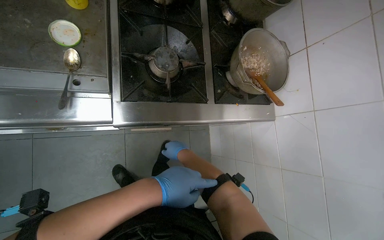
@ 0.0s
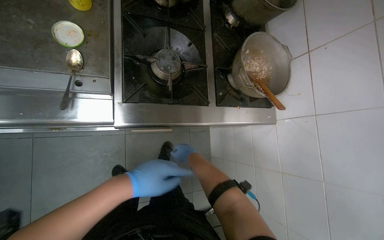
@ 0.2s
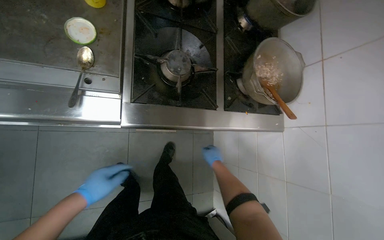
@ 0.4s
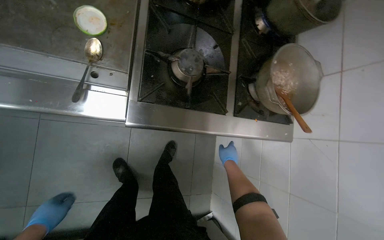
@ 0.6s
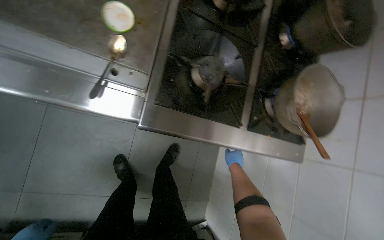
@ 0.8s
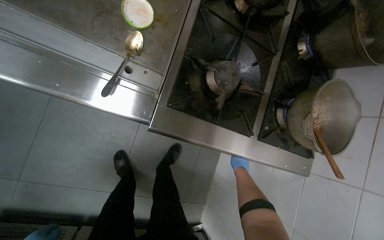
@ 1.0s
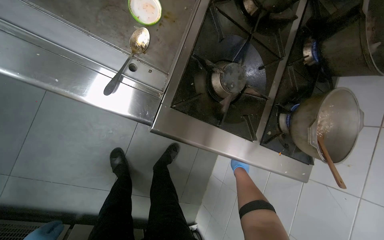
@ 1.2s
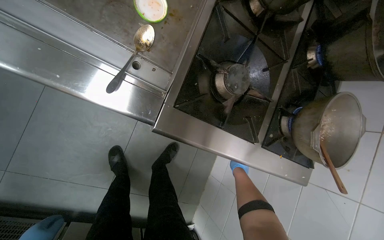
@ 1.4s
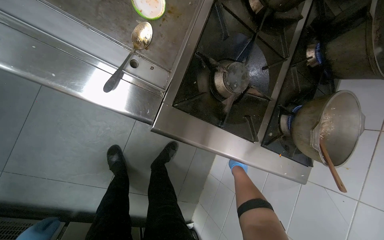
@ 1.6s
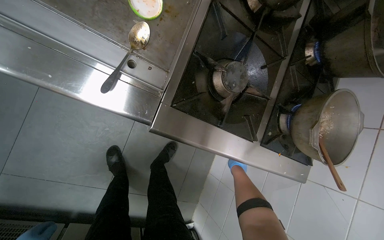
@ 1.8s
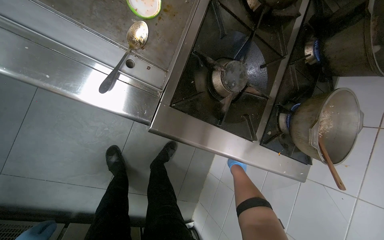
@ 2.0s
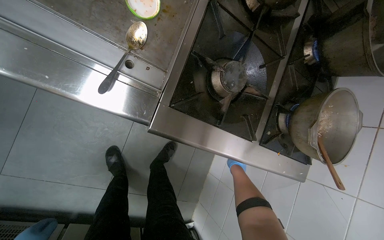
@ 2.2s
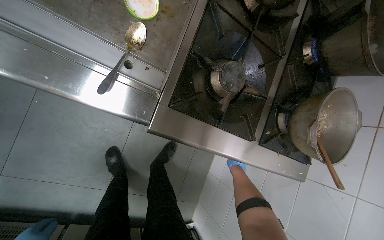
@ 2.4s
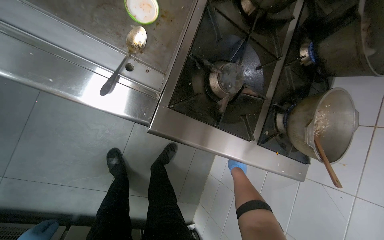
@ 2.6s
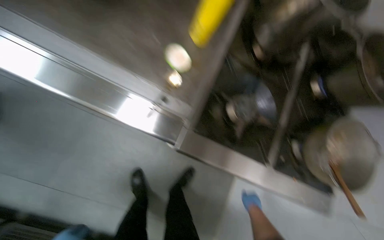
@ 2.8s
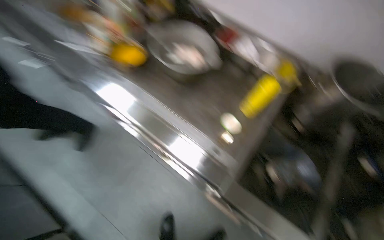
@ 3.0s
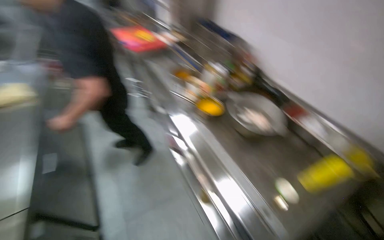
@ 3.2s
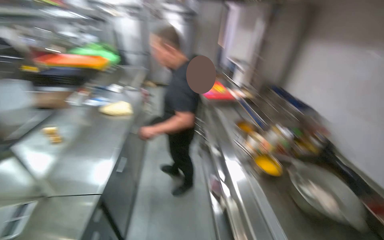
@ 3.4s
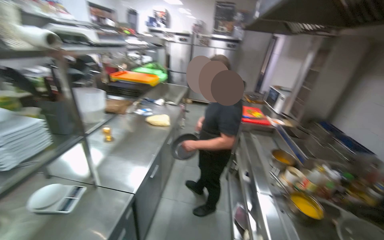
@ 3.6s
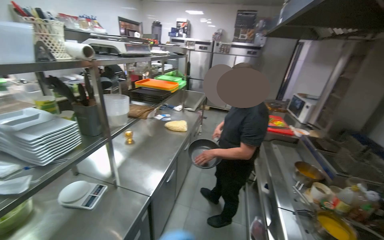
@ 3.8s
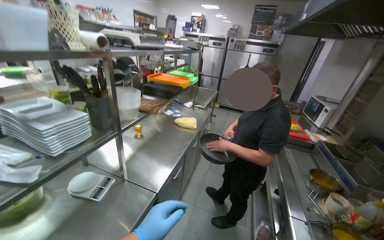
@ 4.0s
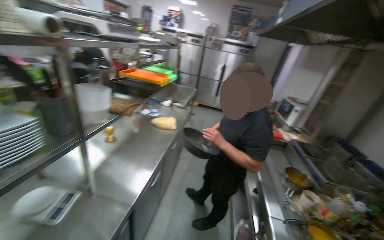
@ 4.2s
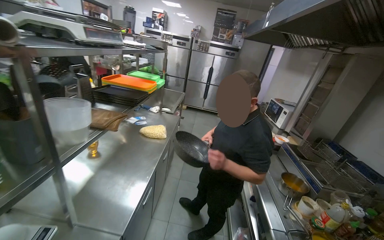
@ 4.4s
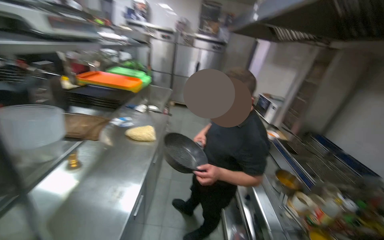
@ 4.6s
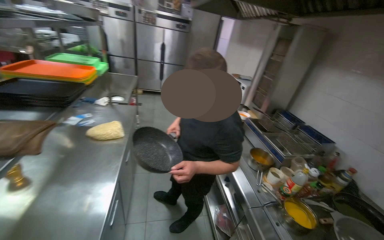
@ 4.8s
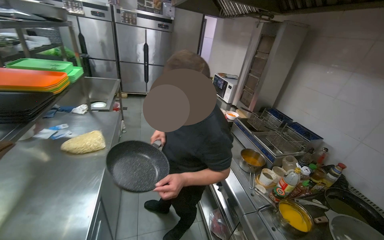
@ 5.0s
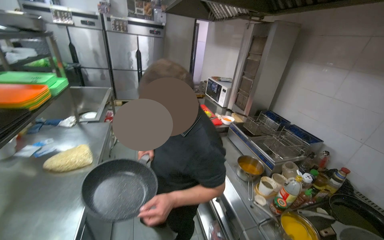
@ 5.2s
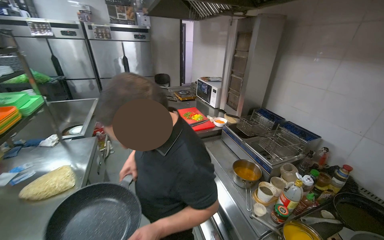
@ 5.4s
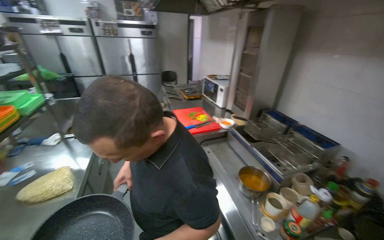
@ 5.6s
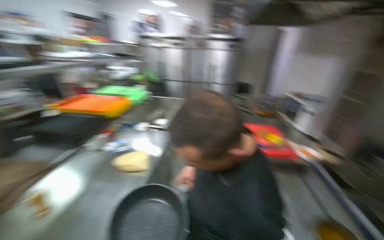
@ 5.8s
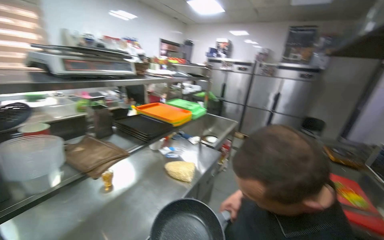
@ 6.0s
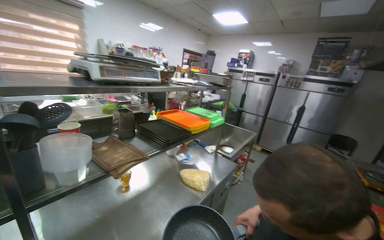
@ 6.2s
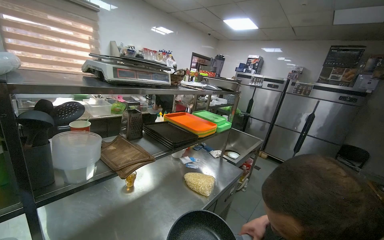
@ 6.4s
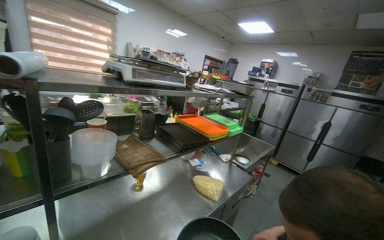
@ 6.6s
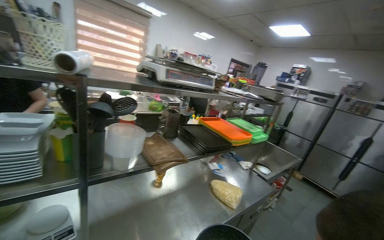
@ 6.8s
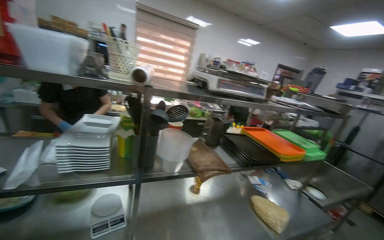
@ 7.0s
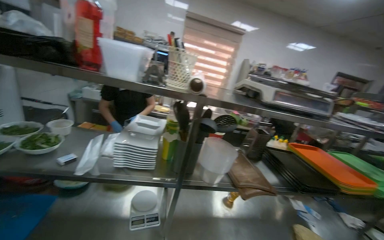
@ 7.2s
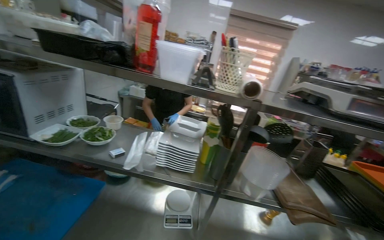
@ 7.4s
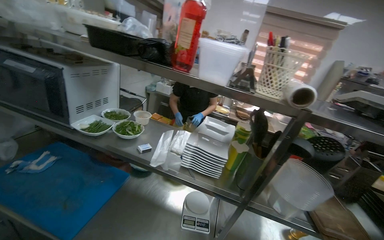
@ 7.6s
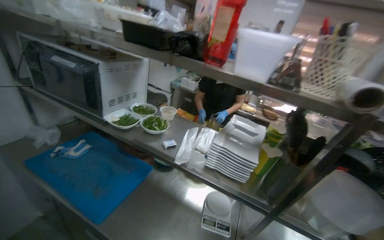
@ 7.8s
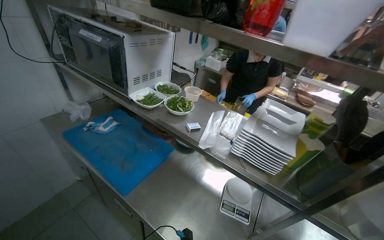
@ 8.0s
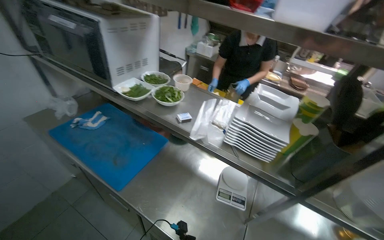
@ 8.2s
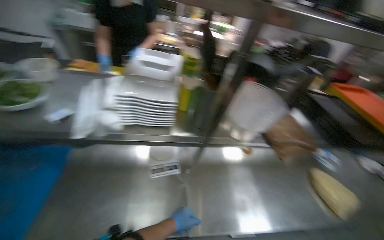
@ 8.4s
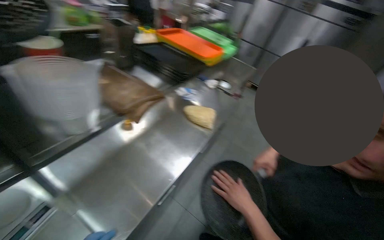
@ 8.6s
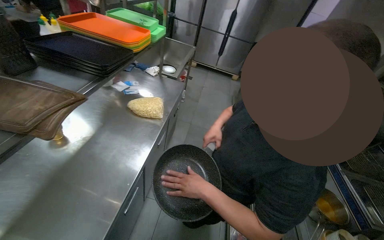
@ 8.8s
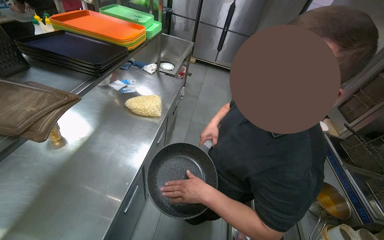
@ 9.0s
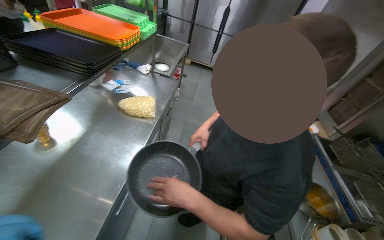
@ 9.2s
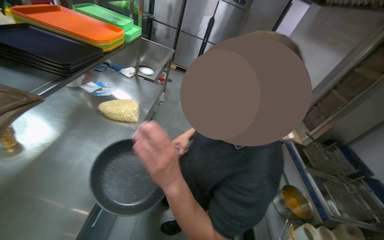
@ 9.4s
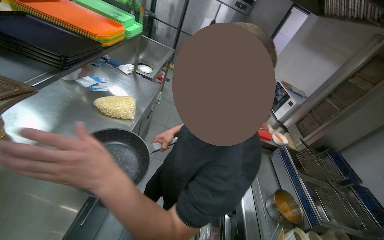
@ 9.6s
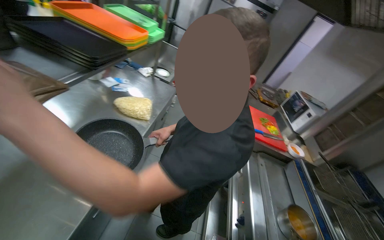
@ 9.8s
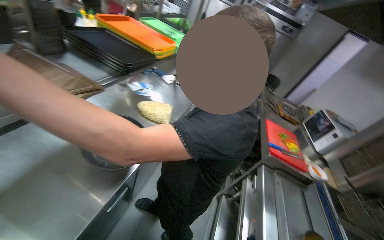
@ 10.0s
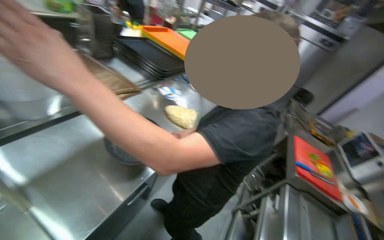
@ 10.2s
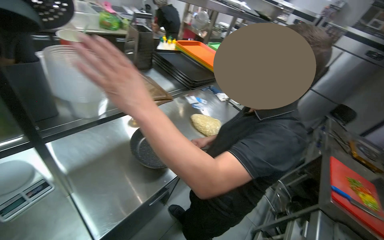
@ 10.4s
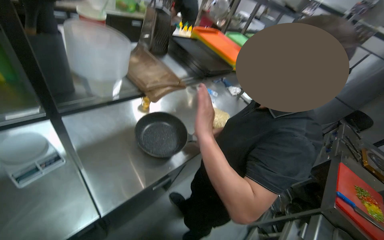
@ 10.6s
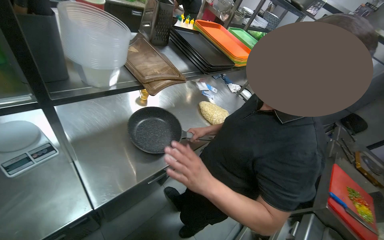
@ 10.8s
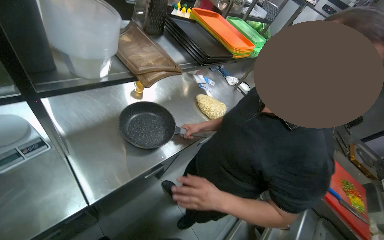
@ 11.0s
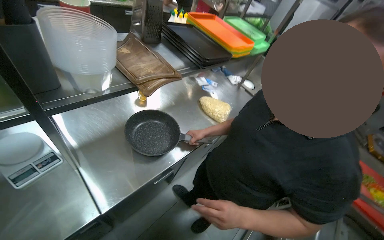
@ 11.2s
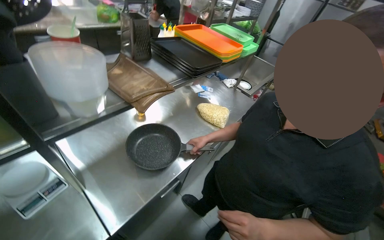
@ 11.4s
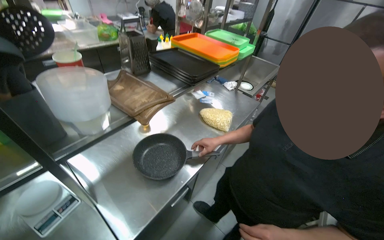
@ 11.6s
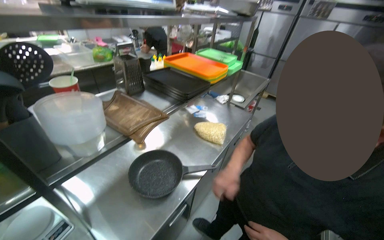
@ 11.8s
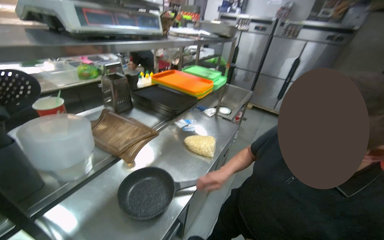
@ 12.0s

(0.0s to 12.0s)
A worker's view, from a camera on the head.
Job: cooking food.
The whole recording: Adding ingredients and stirring food. The worker stirs food in a pot on the stove, occasionally pausing.
0.0s - 1.6s: The scene turns roughly 25 degrees clockwise in the picture. The right hand shifts about 20 cm farther from the camera and to the right.
1.6s - 3.0s: The view swings roughly 20 degrees to the left. The view tips upward by roughly 30 degrees.
3.0s - 4.4s: The wearer moves roughly 50 cm. The head turns to the left by some 65 degrees. The camera pitches upward, by about 40 degrees.
4.4s - 6.0s: The head travels roughly 40 cm. The camera is aimed about 25 degrees further to the left.
6.0s - 7.6s: The head turns to the left by some 75 degrees.
7.6s - 9.0s: The wearer's head swings roughly 95 degrees to the right. The view tips downward by some 40 degrees.
9.0s - 10.4s: The head turns to the left by approximately 30 degrees. The camera pitches upward, by some 15 degrees.

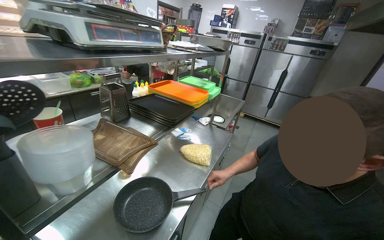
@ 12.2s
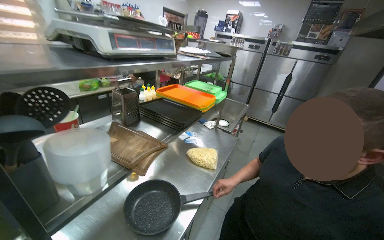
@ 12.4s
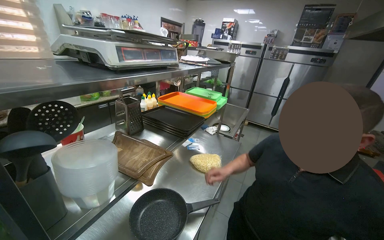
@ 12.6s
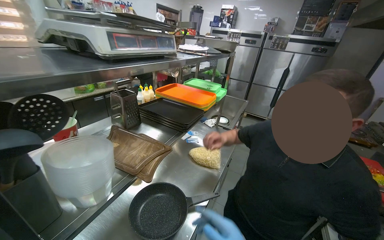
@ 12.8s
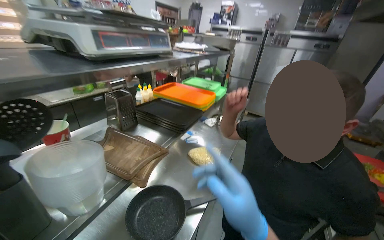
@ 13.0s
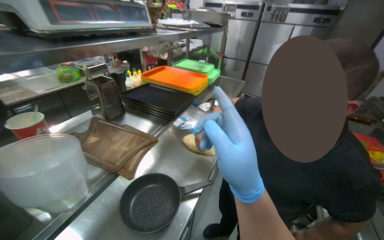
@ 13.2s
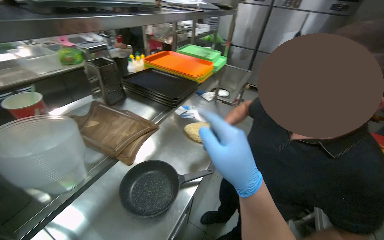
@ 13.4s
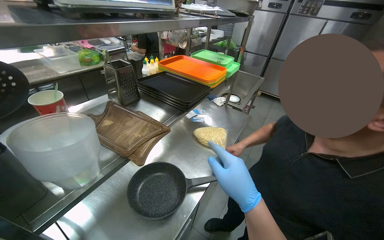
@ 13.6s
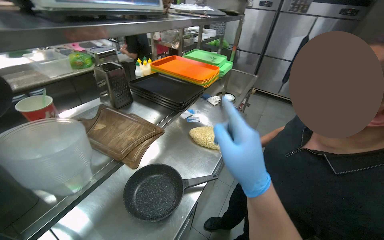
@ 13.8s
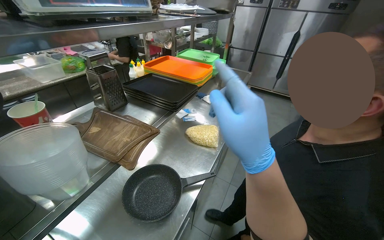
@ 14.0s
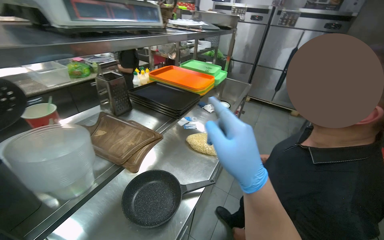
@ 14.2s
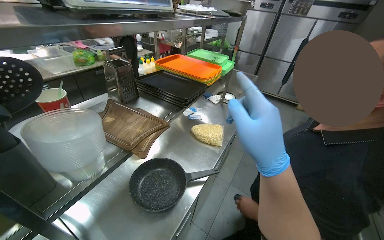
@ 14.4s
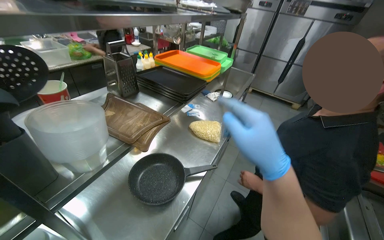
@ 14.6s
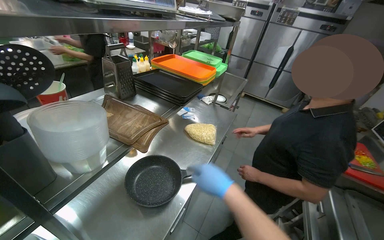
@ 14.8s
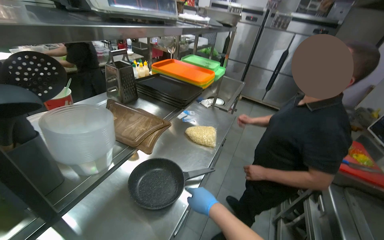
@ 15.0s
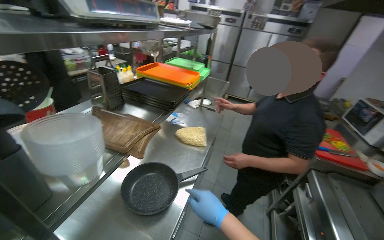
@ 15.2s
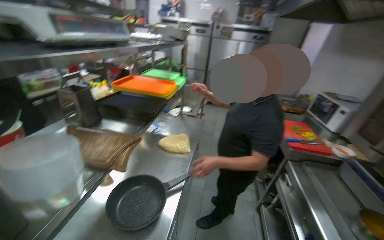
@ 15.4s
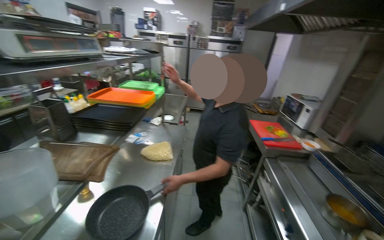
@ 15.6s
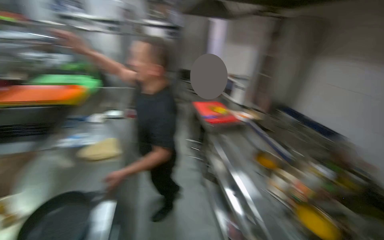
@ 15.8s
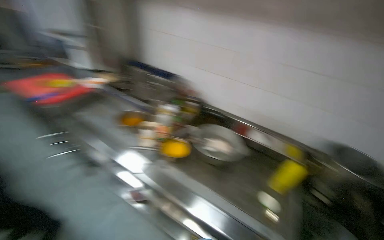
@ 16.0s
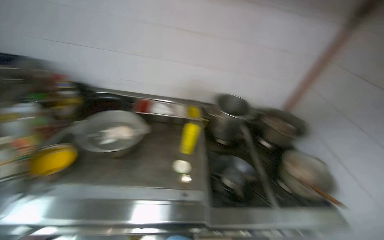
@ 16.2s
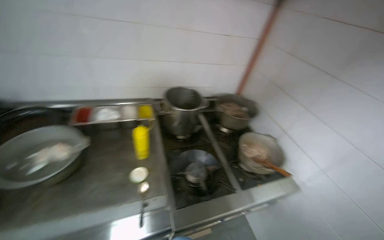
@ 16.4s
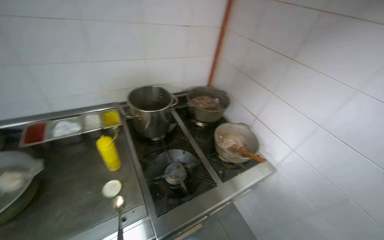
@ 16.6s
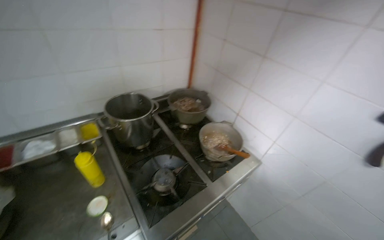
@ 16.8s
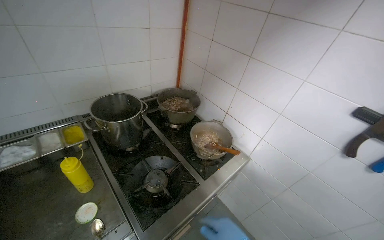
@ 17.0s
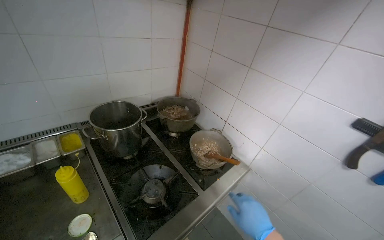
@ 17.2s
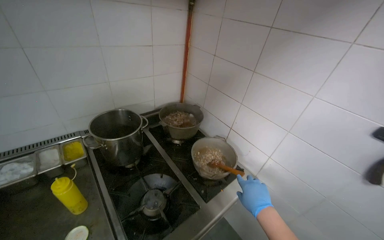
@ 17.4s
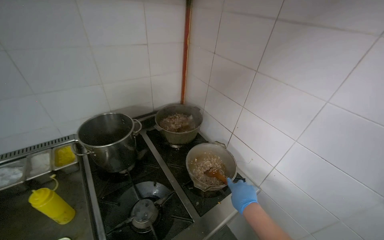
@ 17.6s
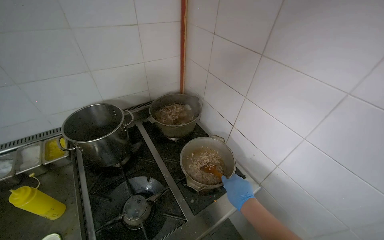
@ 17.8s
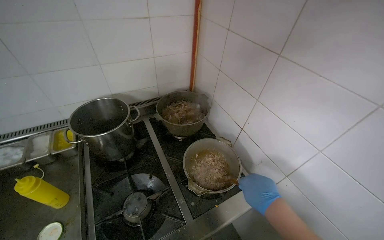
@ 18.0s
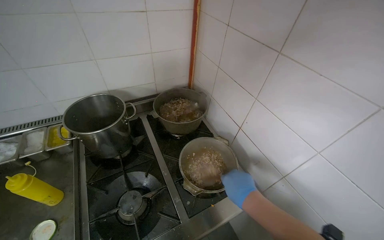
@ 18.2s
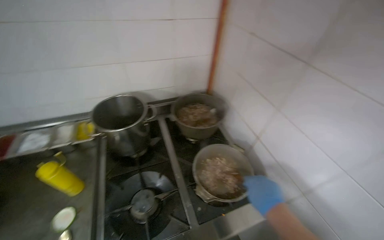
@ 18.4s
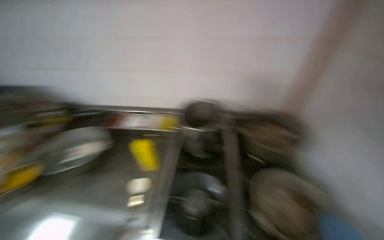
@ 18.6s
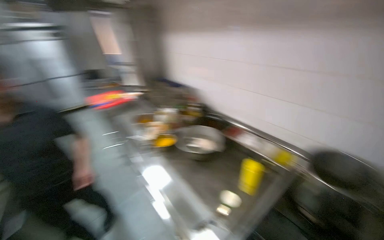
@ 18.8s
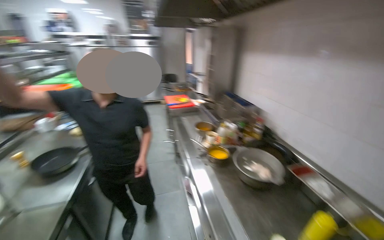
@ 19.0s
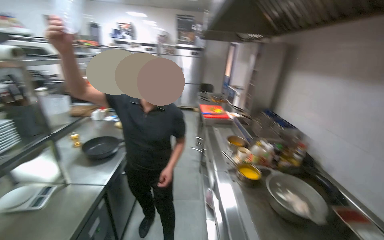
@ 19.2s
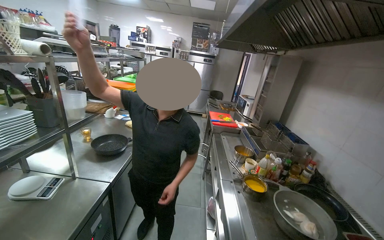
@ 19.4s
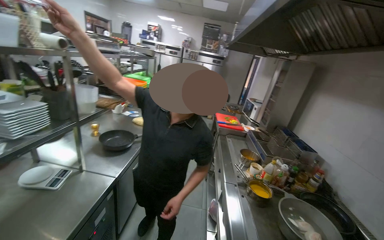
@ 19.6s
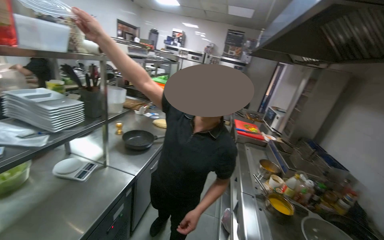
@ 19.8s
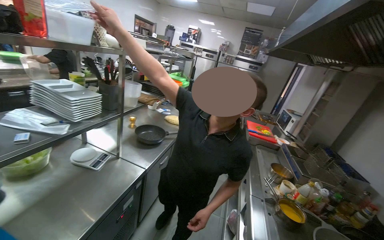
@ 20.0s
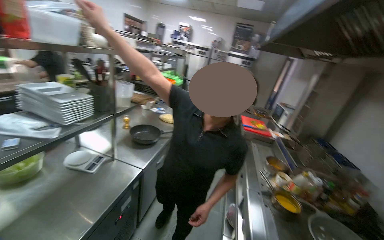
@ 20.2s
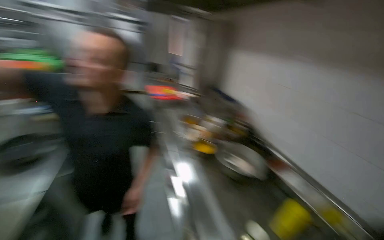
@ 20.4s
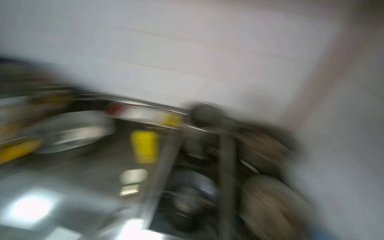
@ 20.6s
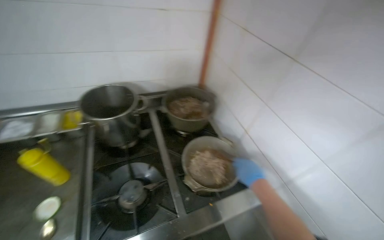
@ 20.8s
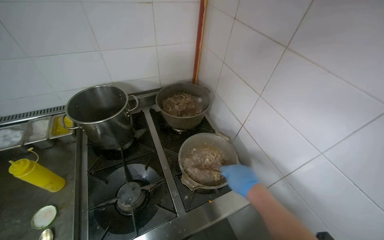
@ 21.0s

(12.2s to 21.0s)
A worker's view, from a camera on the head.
Job: cooking food.
The whole recording: Adding ingredients and stirring food. The worker stirs food in a pot on the stove, occasionally pausing.
15.2s - 16.6s: The camera travels roughly 70 cm. The wearer looks approximately 115 degrees further to the right. The view tilts approximately 15 degrees downward.
18.0s - 19.6s: The head rotates roughly 125 degrees to the left. The view tips upward by roughly 20 degrees.
19.6s - 21.0s: The wearer looks roughly 90 degrees further to the right. The wearer looks about 30 degrees further downward.
